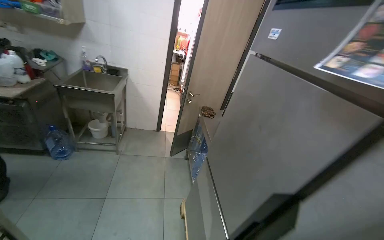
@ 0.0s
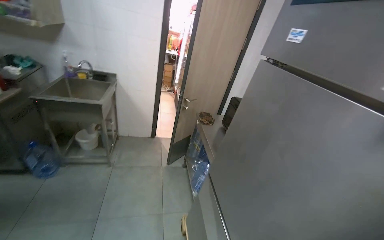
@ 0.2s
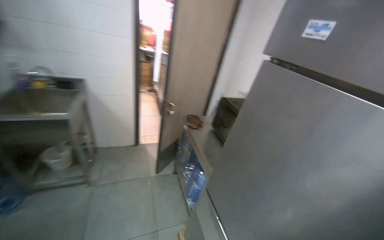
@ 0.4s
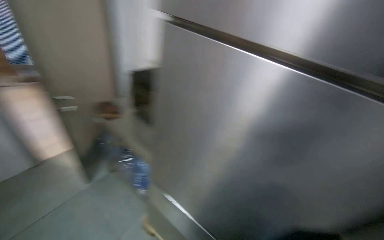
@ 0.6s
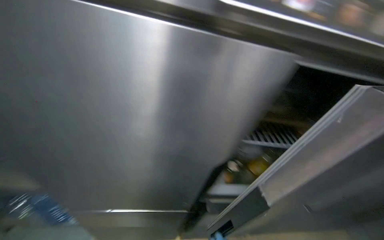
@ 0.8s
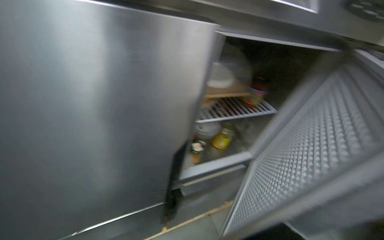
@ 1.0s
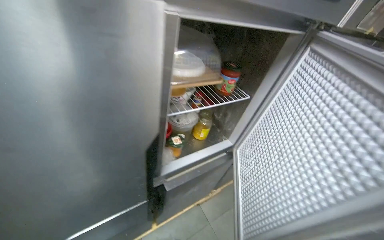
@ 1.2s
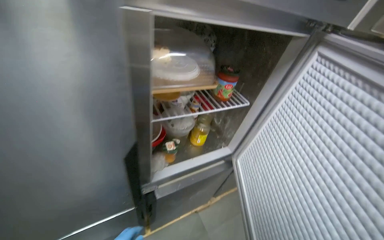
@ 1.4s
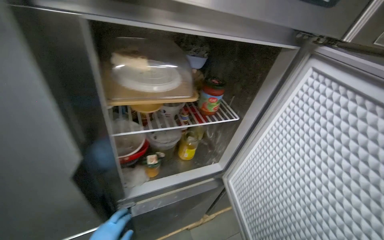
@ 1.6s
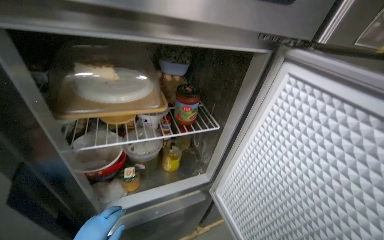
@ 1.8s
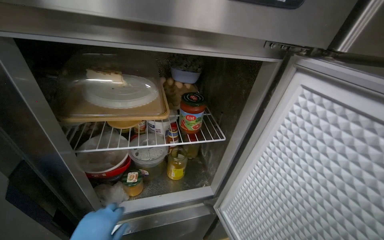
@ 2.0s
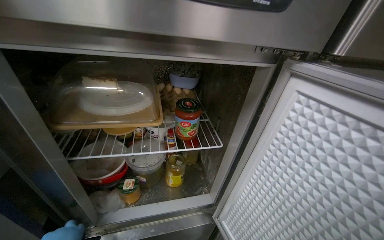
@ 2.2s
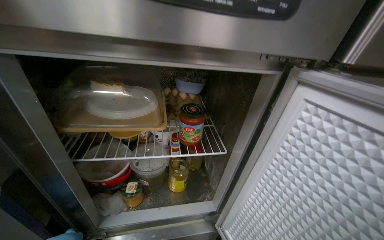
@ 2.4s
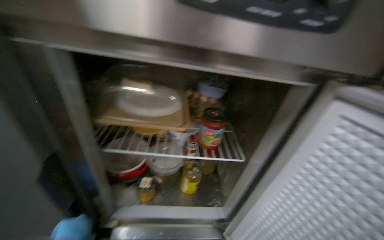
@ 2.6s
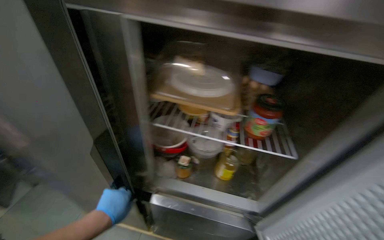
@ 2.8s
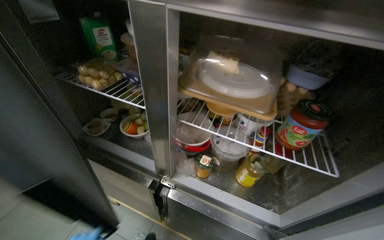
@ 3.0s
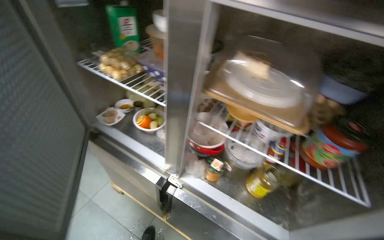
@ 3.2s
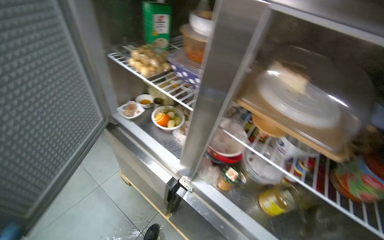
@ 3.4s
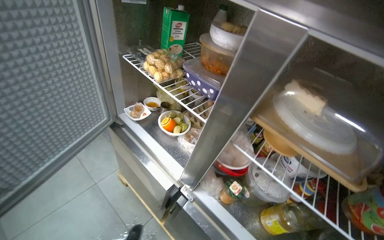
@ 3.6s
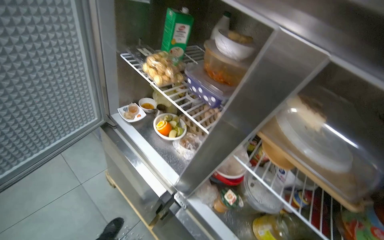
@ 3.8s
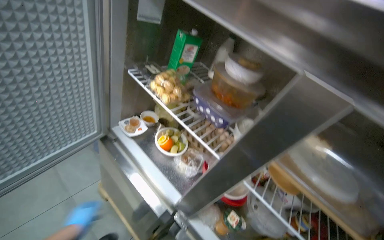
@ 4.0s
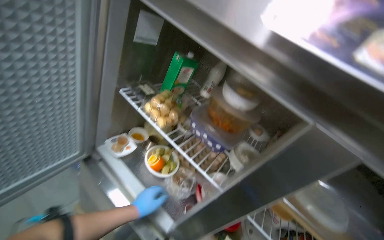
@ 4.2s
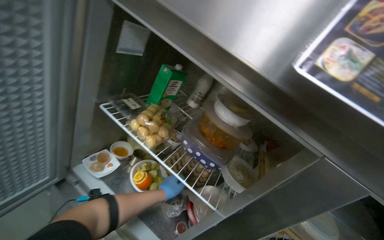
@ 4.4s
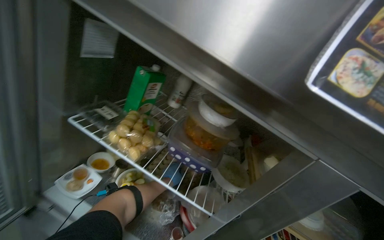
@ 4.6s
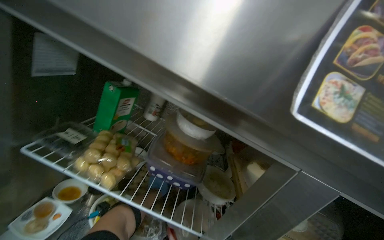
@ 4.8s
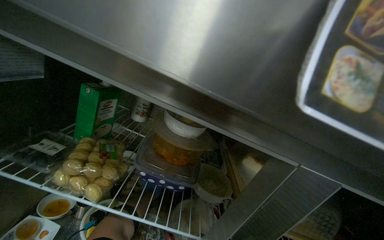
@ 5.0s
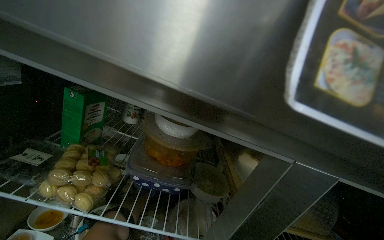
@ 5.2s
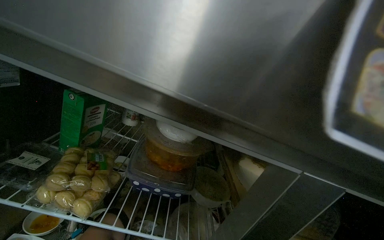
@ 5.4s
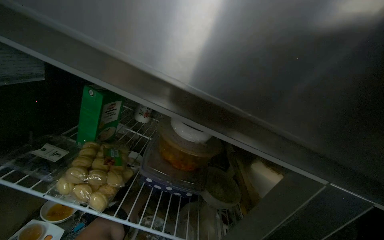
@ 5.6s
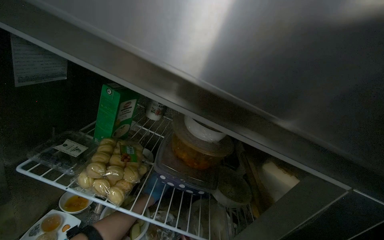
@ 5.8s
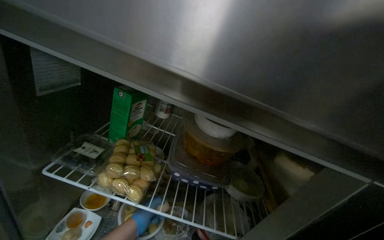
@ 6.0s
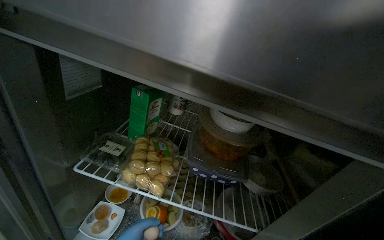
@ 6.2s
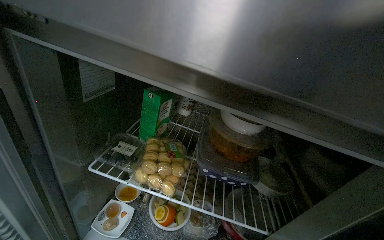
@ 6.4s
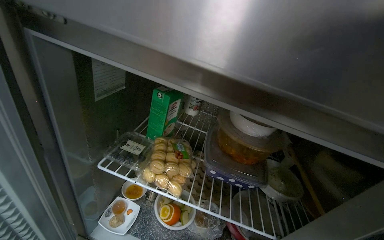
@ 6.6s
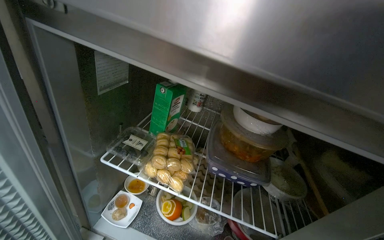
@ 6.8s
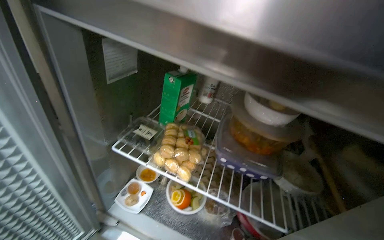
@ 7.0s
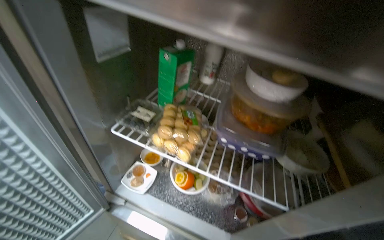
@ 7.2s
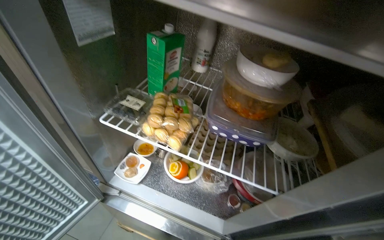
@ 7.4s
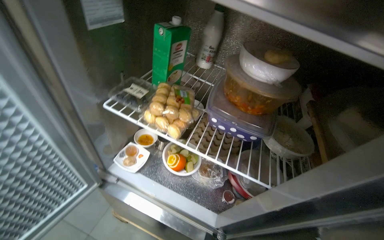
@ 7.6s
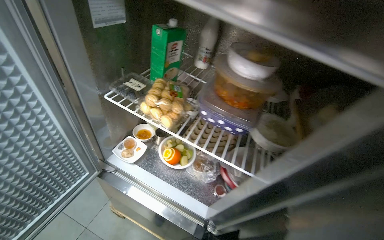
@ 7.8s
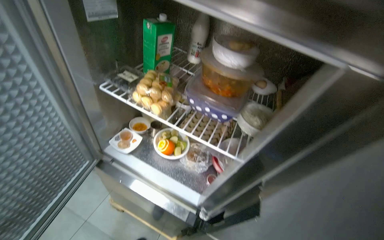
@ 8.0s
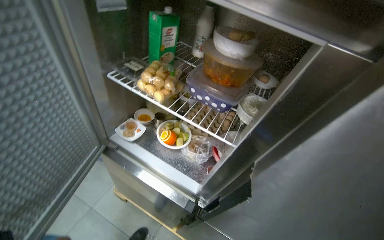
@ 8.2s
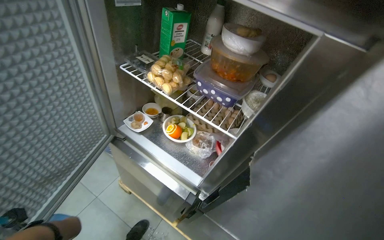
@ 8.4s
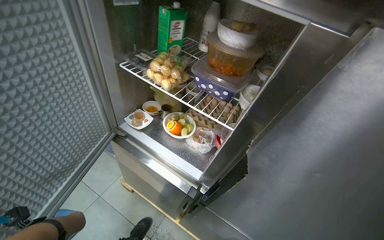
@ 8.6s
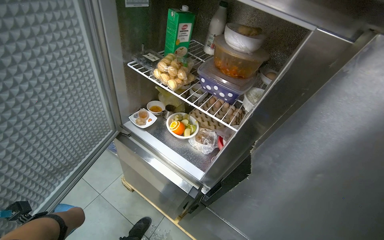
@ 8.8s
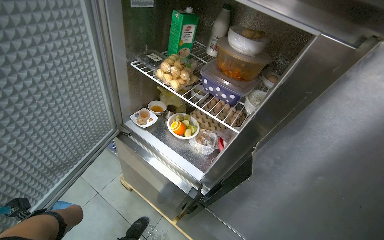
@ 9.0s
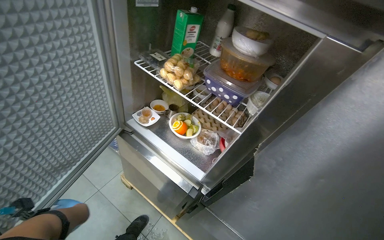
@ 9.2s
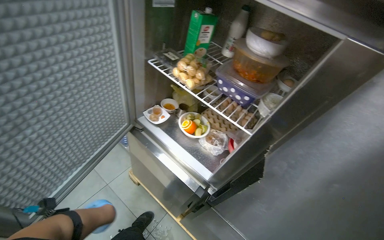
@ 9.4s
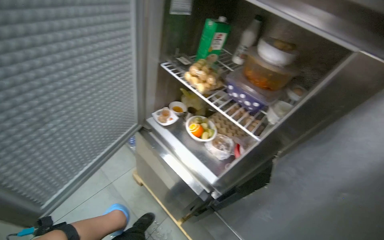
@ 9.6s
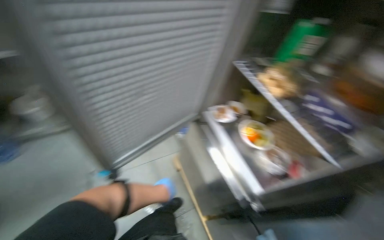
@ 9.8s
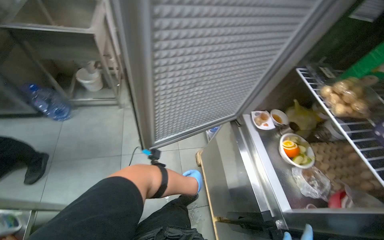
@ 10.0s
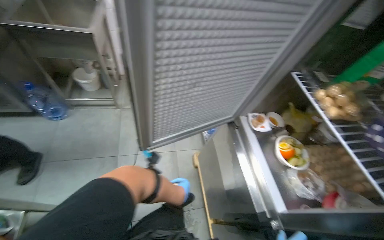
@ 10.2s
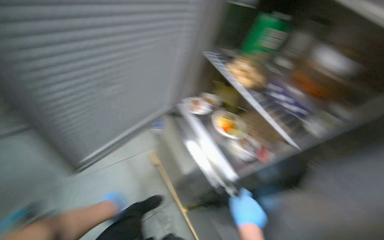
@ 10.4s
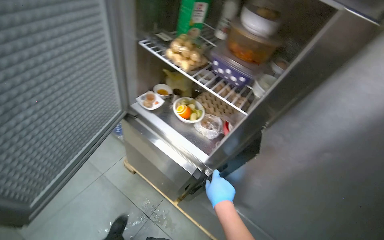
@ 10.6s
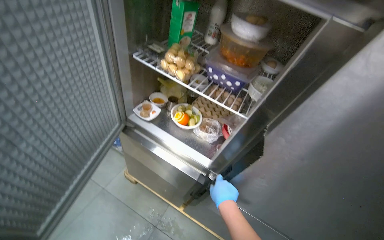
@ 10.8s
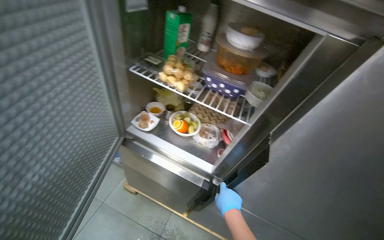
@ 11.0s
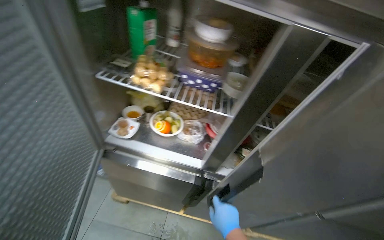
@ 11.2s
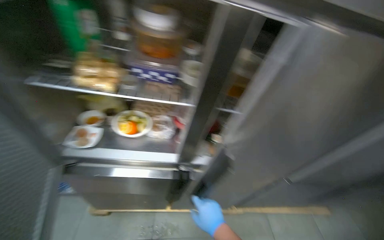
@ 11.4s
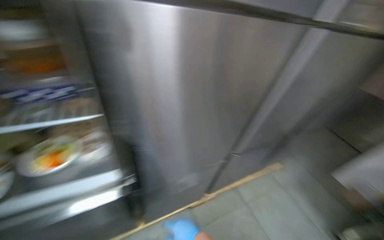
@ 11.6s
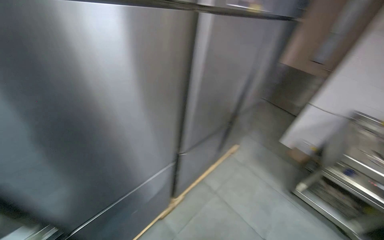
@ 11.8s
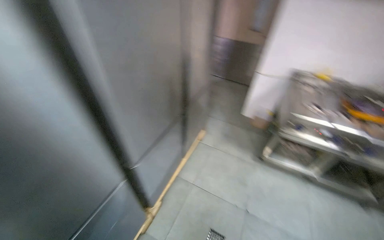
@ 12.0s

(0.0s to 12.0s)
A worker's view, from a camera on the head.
Job: preparing food.
The whole recording: Retrieving ingredients from refrigerator. The worker opens refrigerator doors and retrieves ingredients.
0.0s - 1.6s: The wearer moves some 40 cm. The head rotates about 65 degrees to the right. The view tips downward by about 20 degrees.
1.6s - 3.0s: The head turns to the left by approximately 45 degrees.
4.4s - 6.0s: The head rotates about 20 degrees to the right.
6.0s - 7.6s: The view swings about 15 degrees to the left. The camera pitches downward, by approximately 15 degrees.
9.0s - 10.4s: The head rotates some 25 degrees to the left.
10.4s - 12.0s: The head travels approximately 50 cm. The wearer looks about 120 degrees further to the right. The view tips downward by approximately 15 degrees.

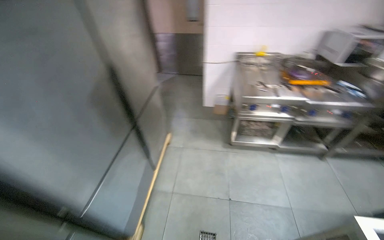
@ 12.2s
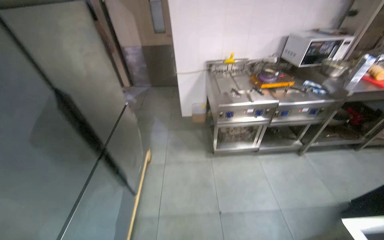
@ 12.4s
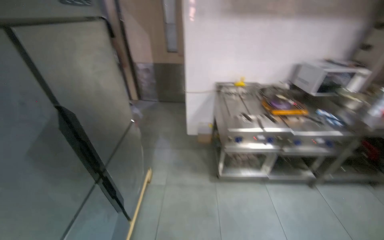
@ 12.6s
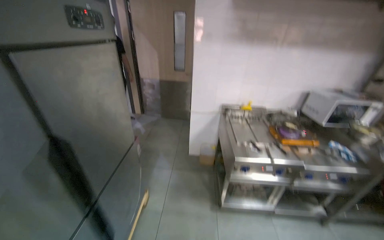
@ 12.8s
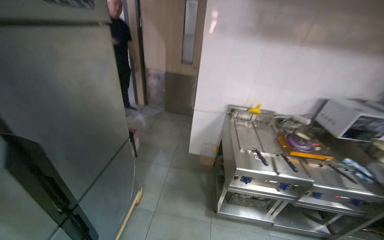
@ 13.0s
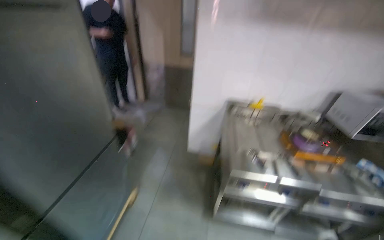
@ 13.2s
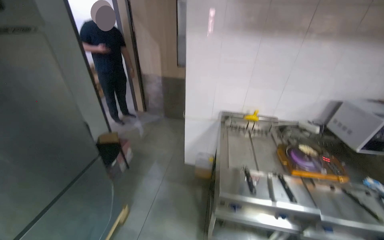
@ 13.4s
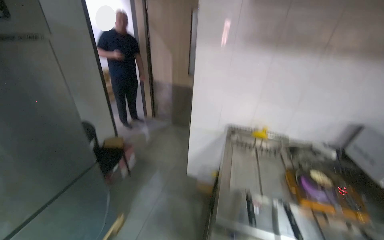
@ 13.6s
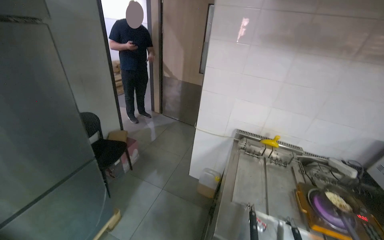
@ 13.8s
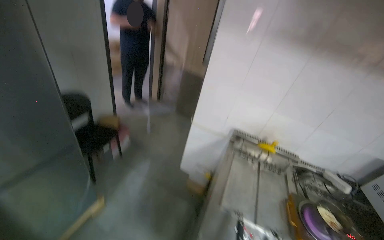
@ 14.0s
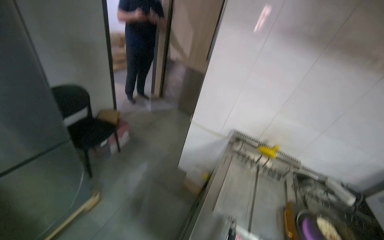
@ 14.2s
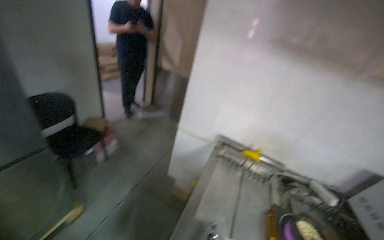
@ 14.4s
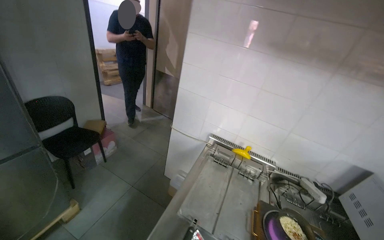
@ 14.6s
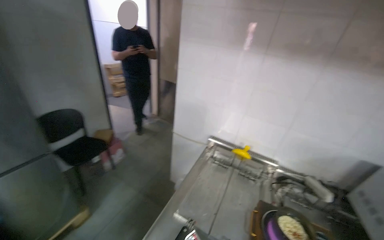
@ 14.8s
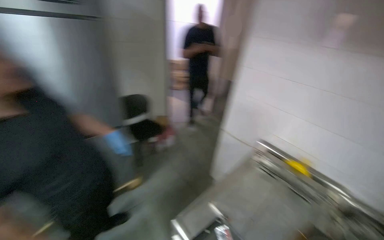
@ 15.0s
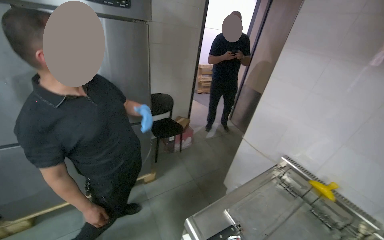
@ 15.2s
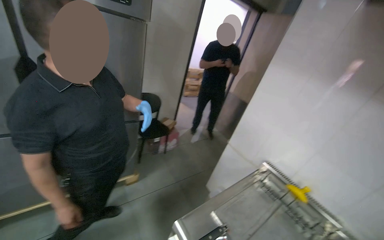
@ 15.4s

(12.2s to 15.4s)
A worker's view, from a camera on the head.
Job: preparing food.
The whole recording: Retrieving ingredients from refrigerator. The worker opens refrigerator doors and retrieves ingredients.
12.2s - 13.8s: The camera travels some 90 cm. The view tips upward by approximately 15 degrees.
13.8s - 15.4s: The head rotates some 35 degrees to the left.

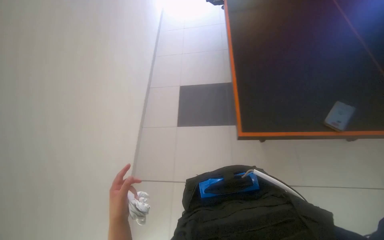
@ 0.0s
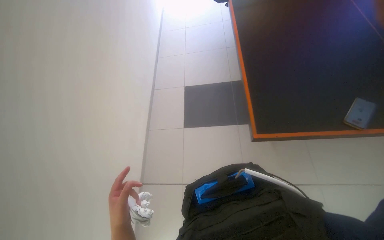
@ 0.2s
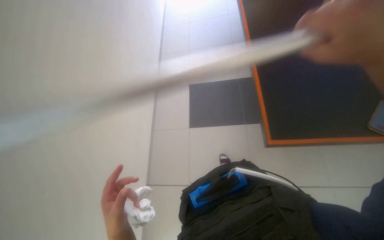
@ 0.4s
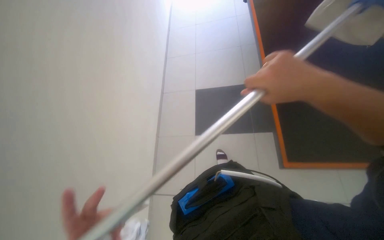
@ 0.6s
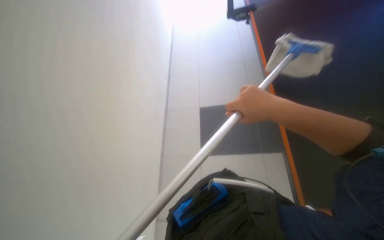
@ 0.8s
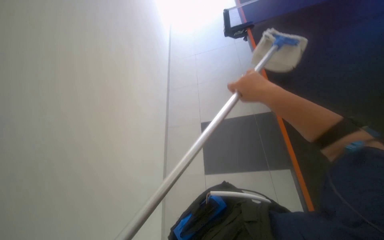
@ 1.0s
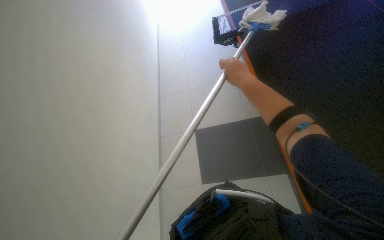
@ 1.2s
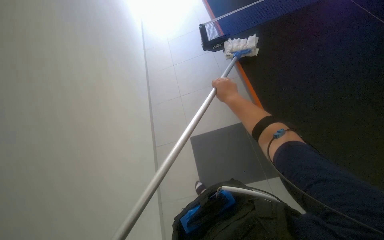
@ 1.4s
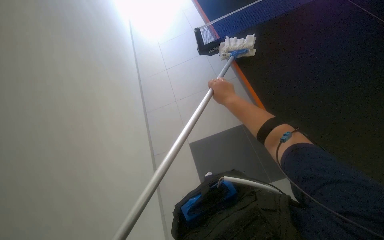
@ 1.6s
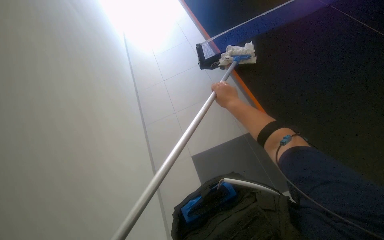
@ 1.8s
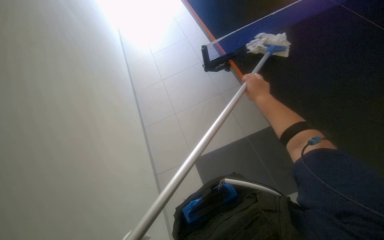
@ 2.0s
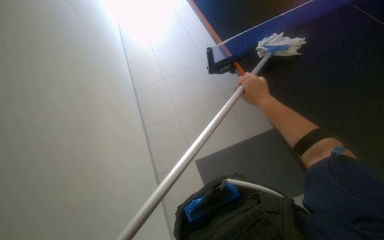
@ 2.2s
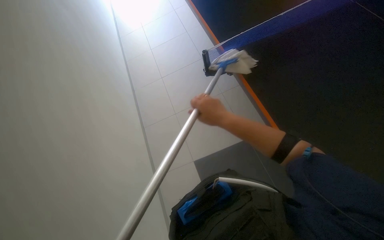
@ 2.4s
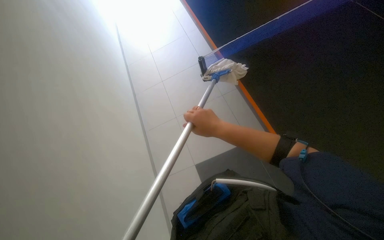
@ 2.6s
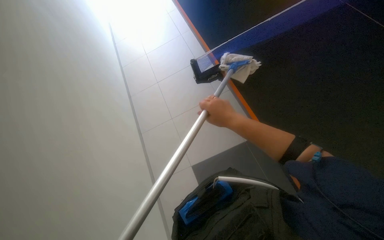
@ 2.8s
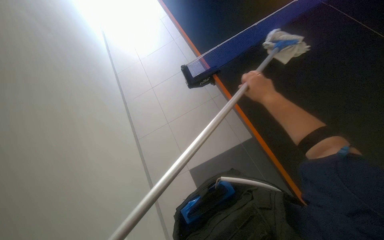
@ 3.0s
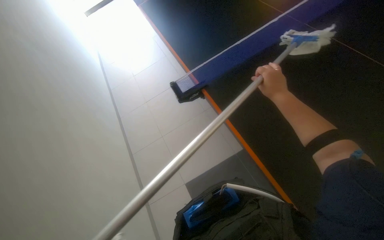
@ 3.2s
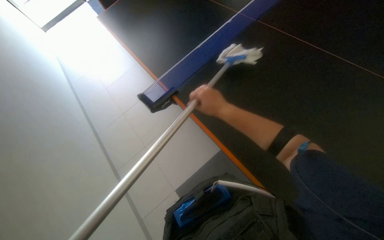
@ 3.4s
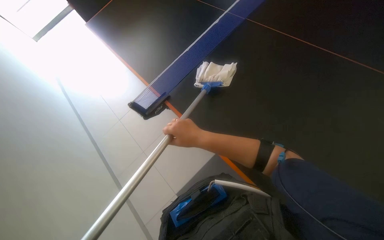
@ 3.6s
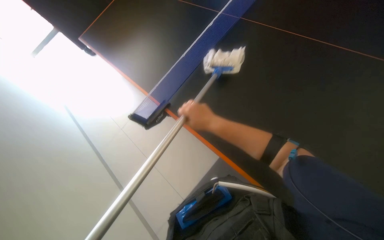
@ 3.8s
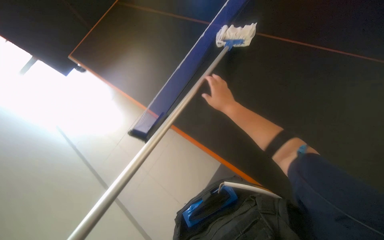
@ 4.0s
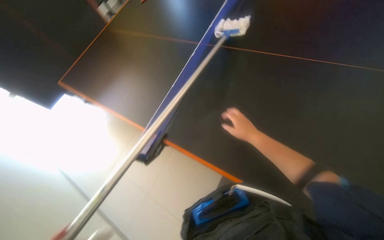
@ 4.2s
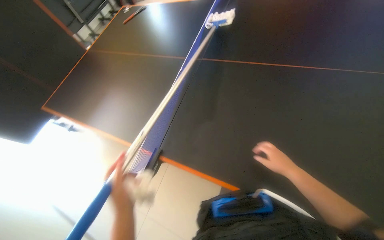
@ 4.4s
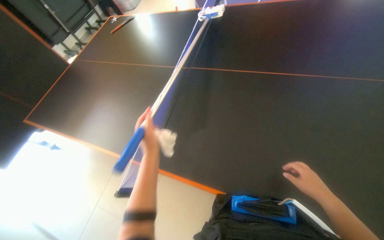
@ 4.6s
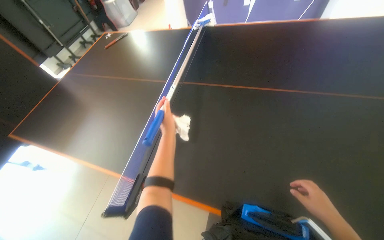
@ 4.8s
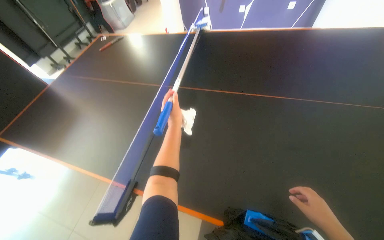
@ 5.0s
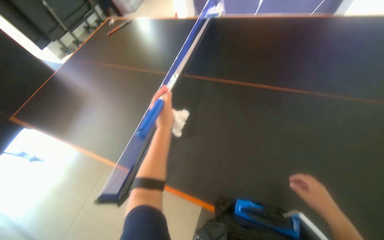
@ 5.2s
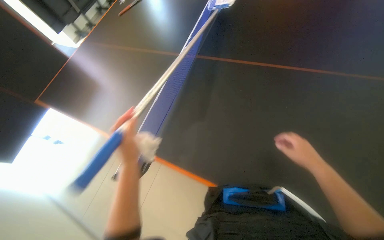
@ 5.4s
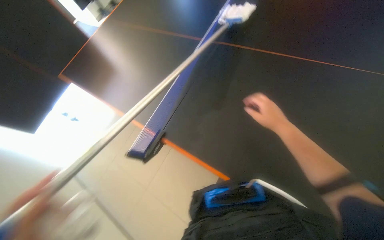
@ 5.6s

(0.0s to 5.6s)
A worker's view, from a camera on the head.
Job: wiping surfaces.
The whole recording: Mopping the ping-pong table. The worker mops the surface of the ping-pong table.
4.2s - 5.6s: The right hand goes down the picture and returns, about 20 cm each way.
